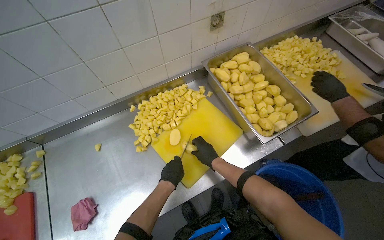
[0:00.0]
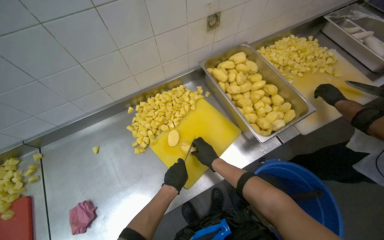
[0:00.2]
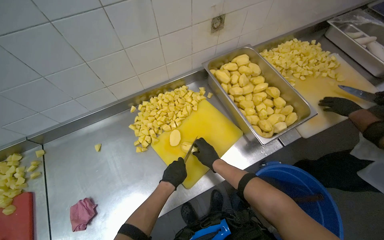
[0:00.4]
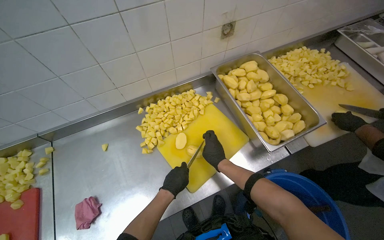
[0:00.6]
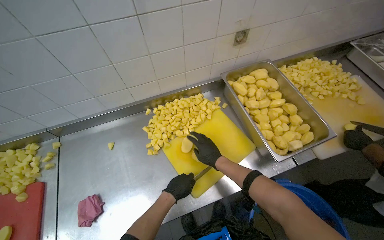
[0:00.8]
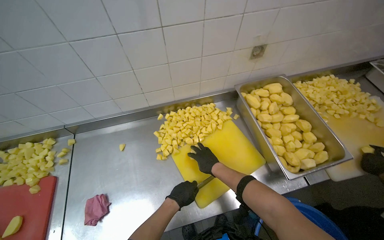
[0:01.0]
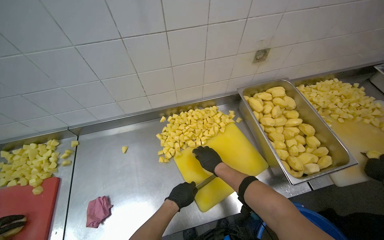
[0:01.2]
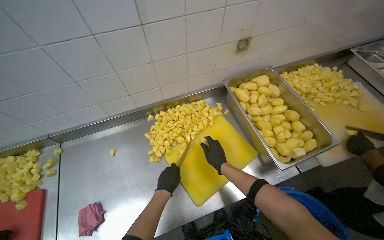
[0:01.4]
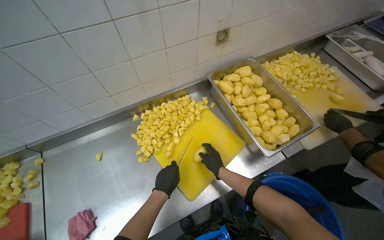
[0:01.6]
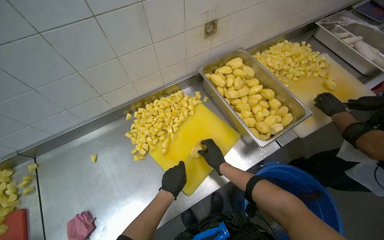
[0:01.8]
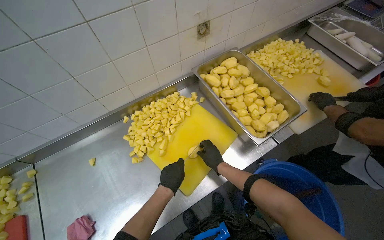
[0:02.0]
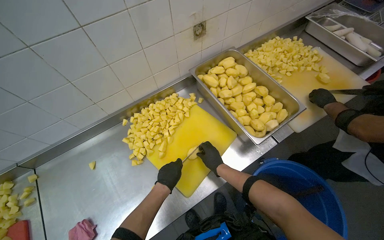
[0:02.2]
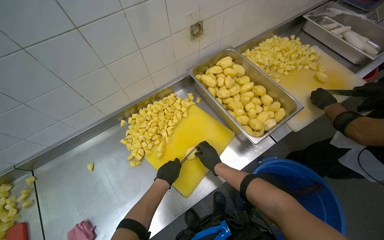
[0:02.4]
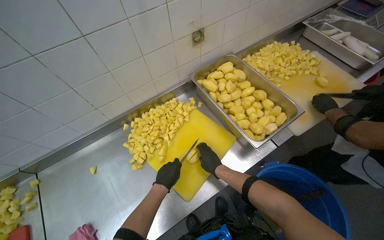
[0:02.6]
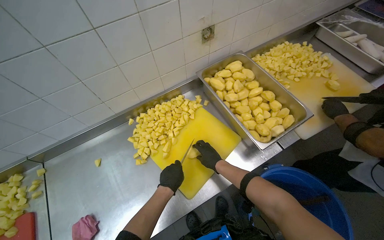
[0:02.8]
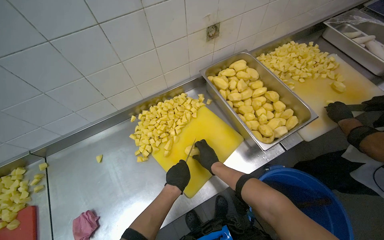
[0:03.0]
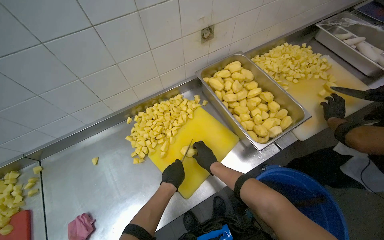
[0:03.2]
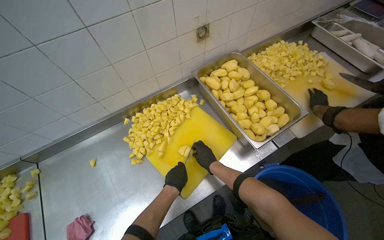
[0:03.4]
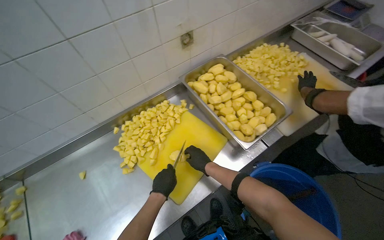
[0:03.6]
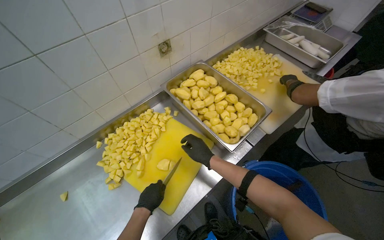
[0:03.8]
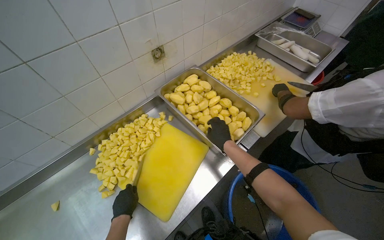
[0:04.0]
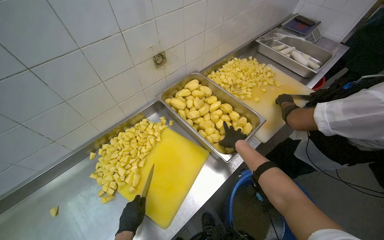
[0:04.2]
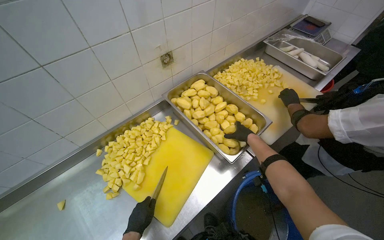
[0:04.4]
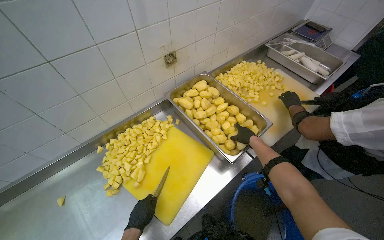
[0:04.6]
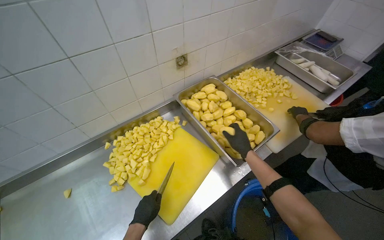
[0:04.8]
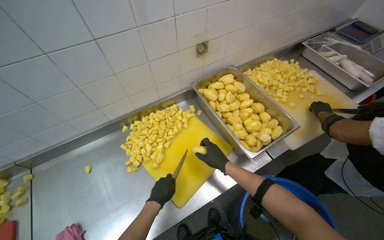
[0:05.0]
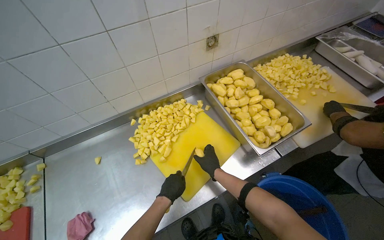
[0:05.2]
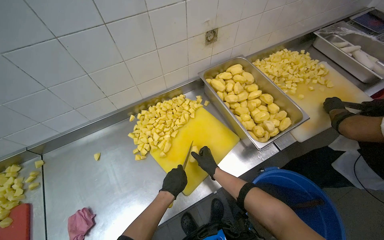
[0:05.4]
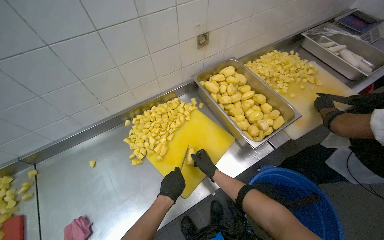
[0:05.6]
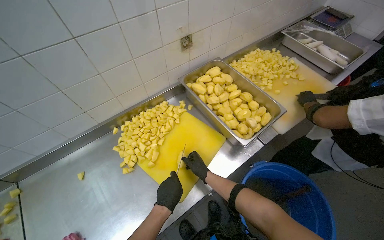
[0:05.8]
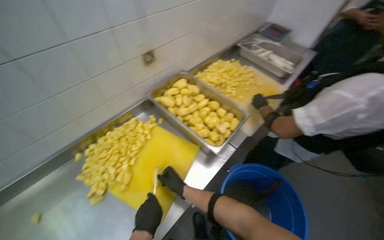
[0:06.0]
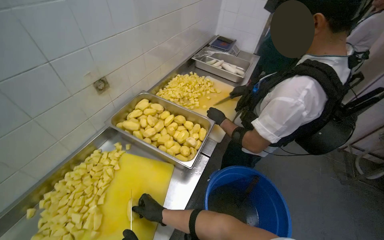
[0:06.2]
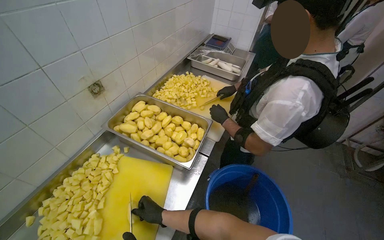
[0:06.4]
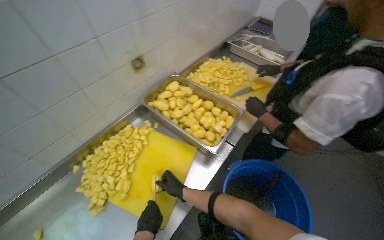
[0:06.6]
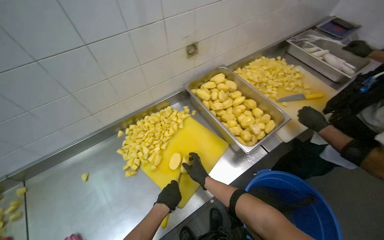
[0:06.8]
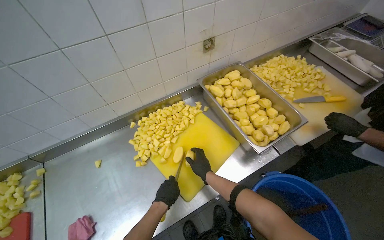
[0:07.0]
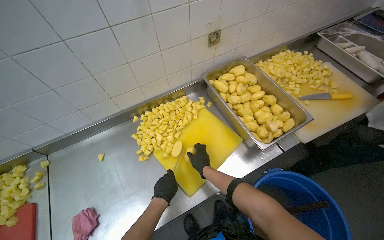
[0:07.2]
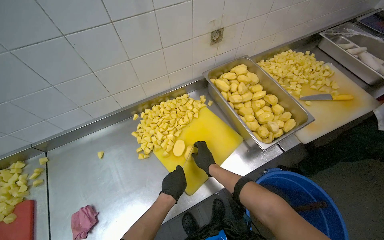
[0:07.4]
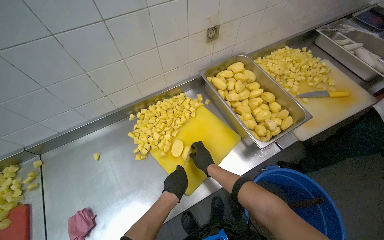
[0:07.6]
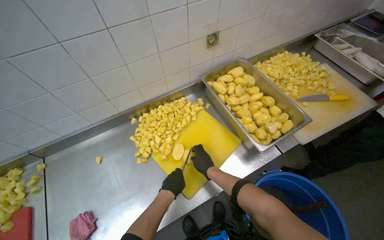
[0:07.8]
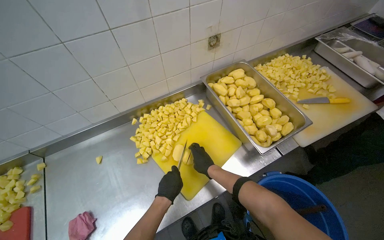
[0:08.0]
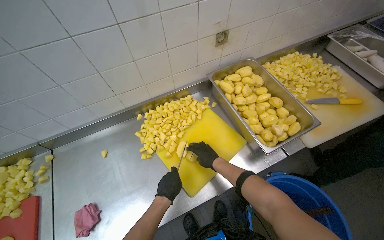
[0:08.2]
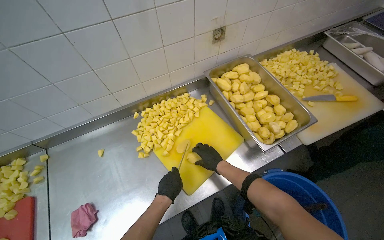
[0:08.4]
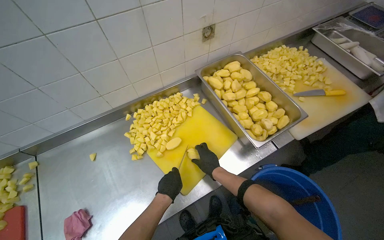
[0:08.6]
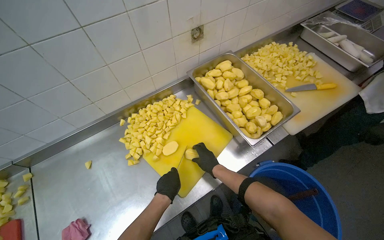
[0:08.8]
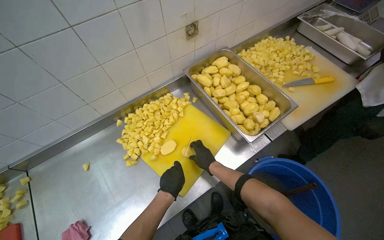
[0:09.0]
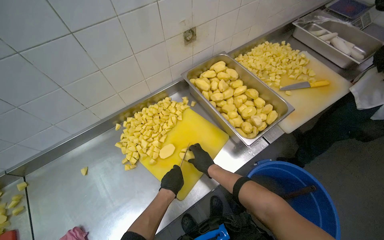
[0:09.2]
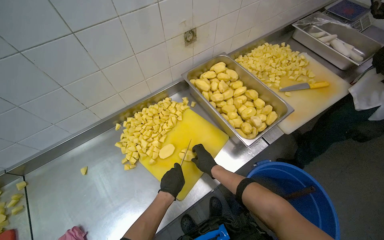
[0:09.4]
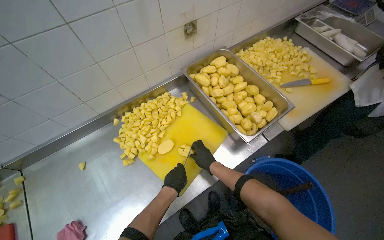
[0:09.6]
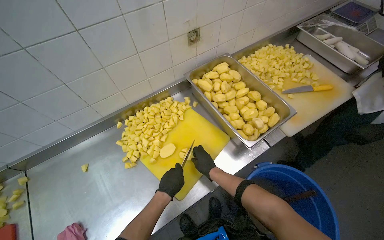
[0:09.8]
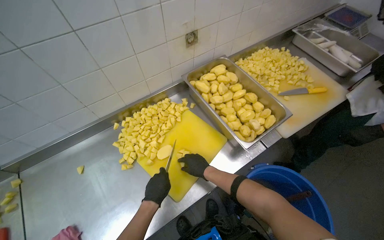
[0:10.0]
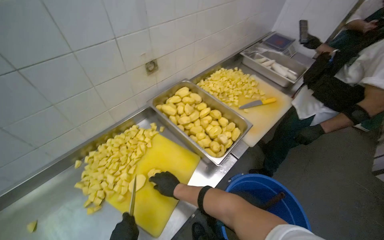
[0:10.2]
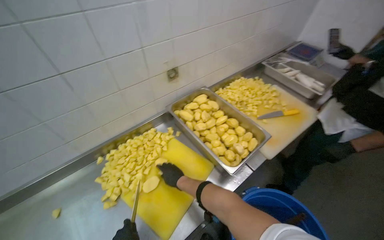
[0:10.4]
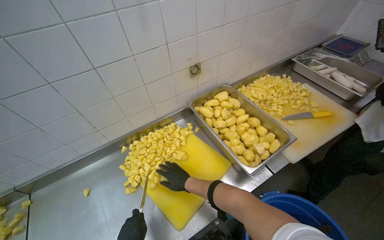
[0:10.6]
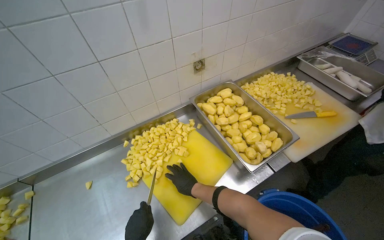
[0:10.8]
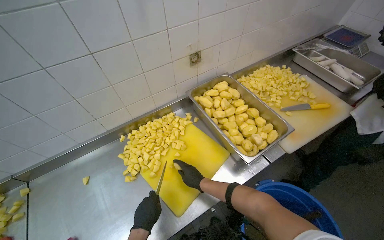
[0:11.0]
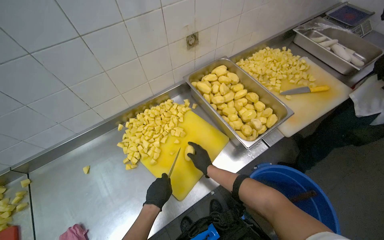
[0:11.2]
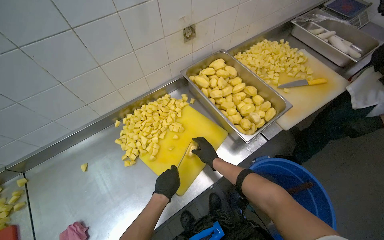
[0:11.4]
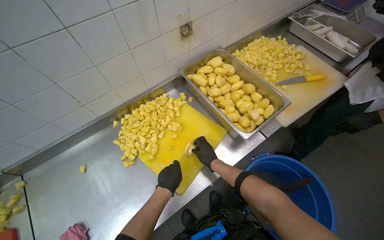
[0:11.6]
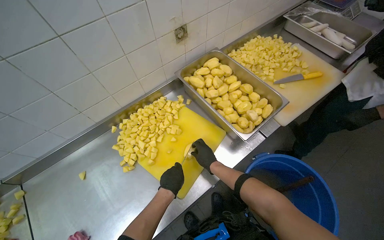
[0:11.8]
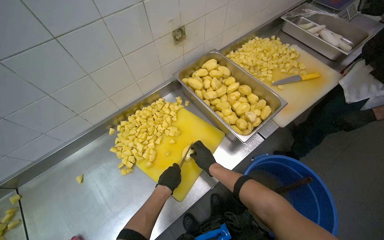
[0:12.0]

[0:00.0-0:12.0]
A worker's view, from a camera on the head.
Job: preparing food.
The whole recording: Cutting potatoes into pieces. The worker cuts peeled potatoes into small pieces on a yellow cutting board.
0:01.6 to 0:03.0: The hands make small movements and keep their place.
0:03.0 to 0:04.4: The right hand moves to the right and up the picture, some 35 cm.
0:04.4 to 0:06.0: The right hand goes some 35 cm to the left and down the picture.
0:06.0 to 0:07.6: The head rotates some 20 degrees to the left.
0:07.6 to 0:09.0: The hands are busy where they are.
0:09.0 to 0:10.4: The view tilts some 10 degrees upward.

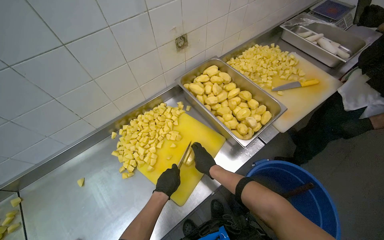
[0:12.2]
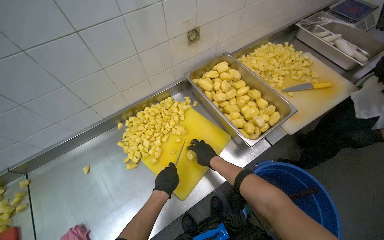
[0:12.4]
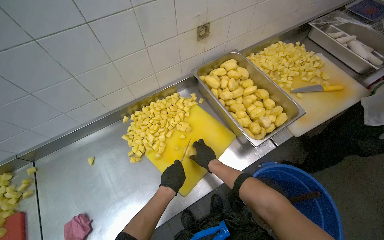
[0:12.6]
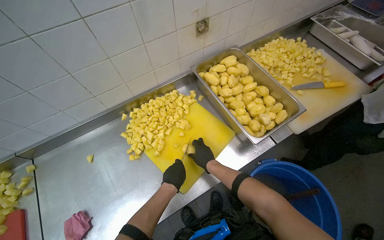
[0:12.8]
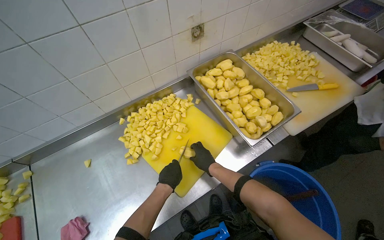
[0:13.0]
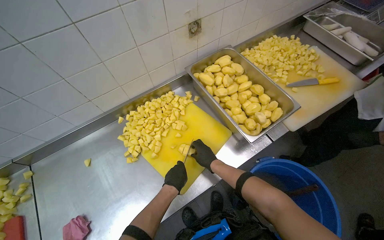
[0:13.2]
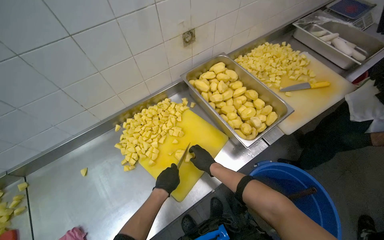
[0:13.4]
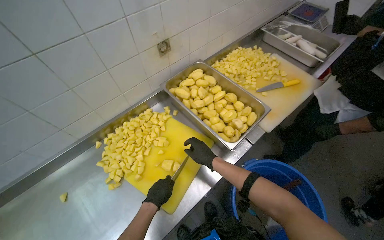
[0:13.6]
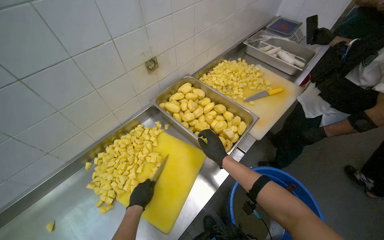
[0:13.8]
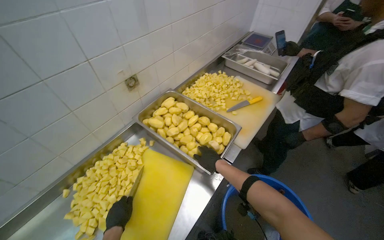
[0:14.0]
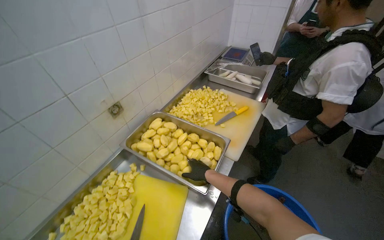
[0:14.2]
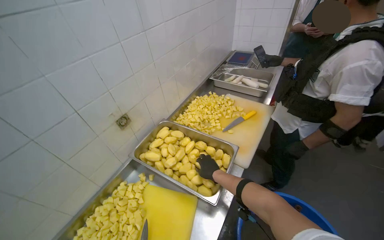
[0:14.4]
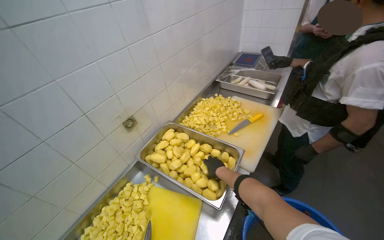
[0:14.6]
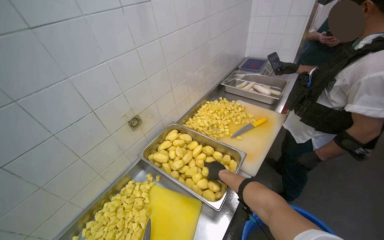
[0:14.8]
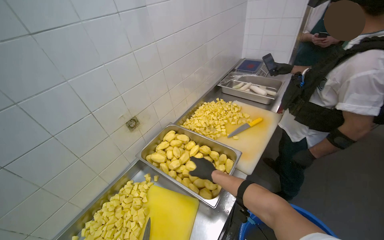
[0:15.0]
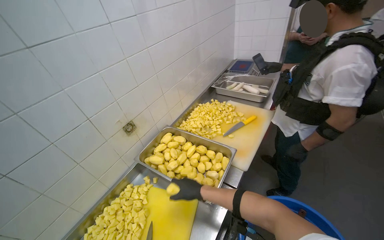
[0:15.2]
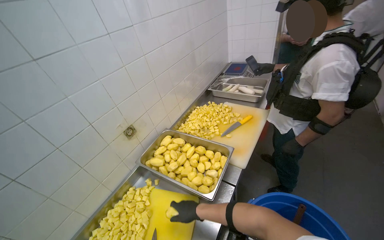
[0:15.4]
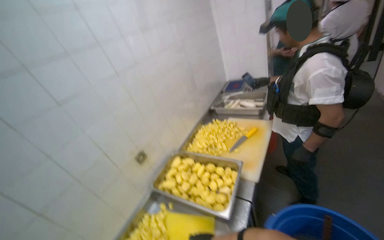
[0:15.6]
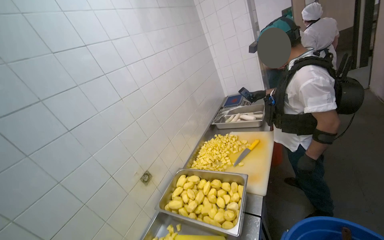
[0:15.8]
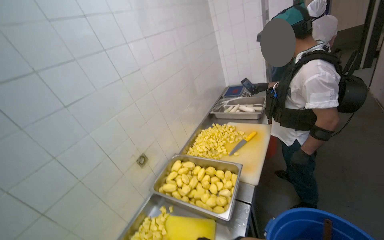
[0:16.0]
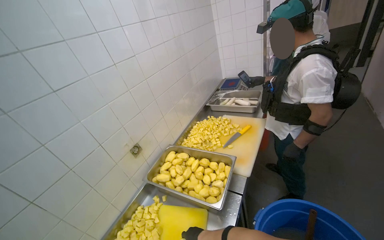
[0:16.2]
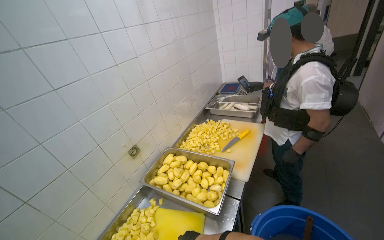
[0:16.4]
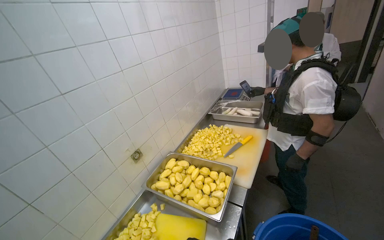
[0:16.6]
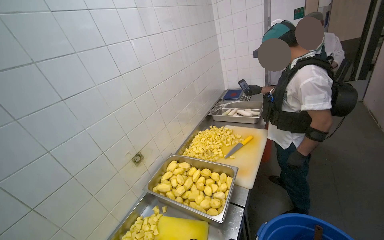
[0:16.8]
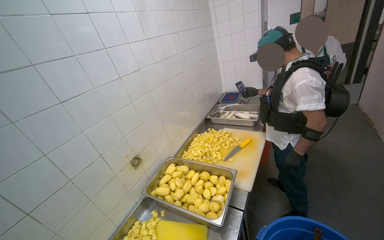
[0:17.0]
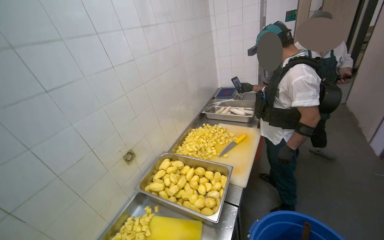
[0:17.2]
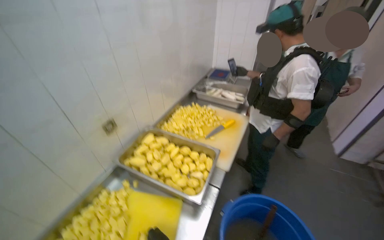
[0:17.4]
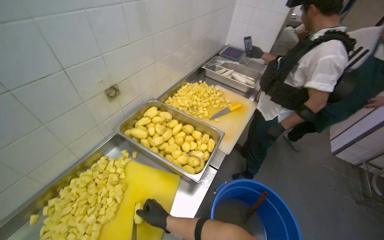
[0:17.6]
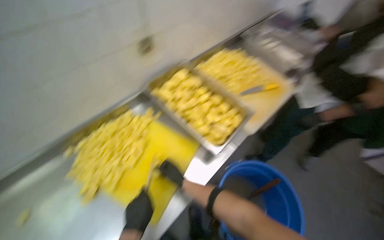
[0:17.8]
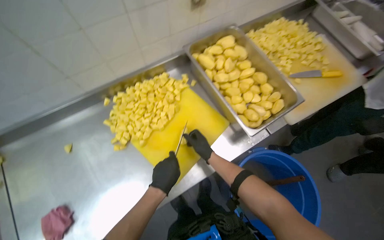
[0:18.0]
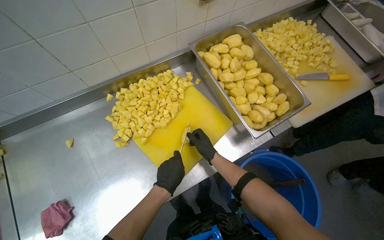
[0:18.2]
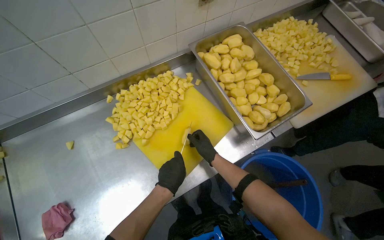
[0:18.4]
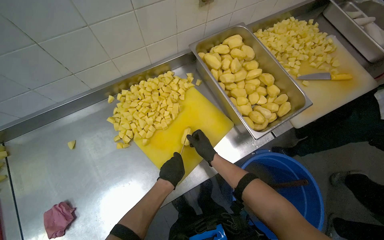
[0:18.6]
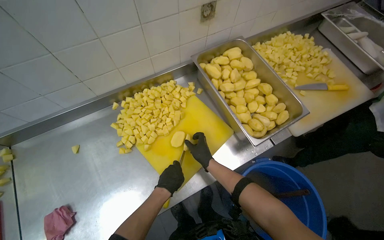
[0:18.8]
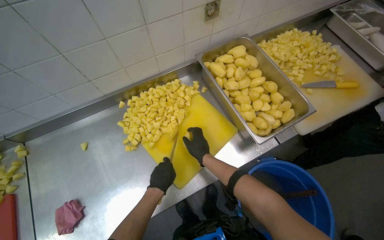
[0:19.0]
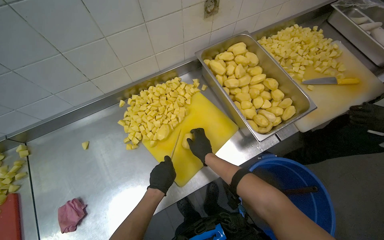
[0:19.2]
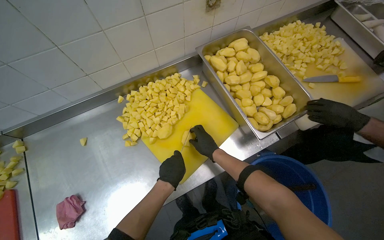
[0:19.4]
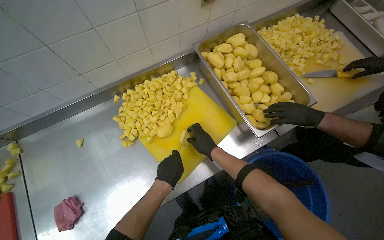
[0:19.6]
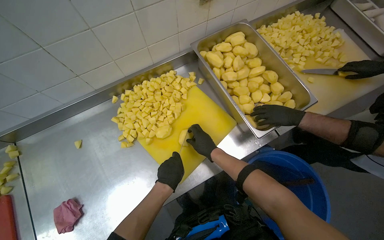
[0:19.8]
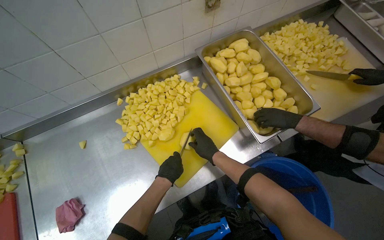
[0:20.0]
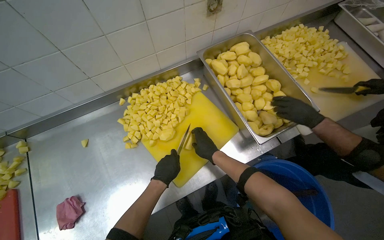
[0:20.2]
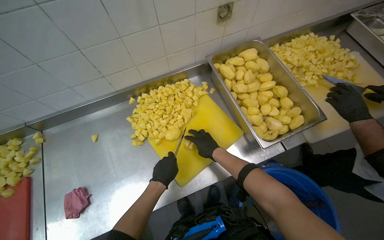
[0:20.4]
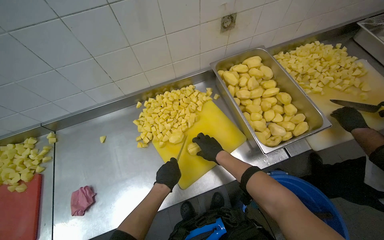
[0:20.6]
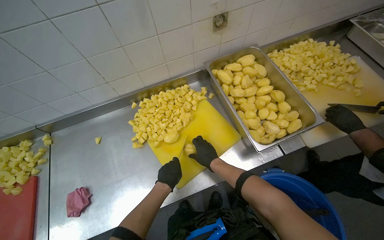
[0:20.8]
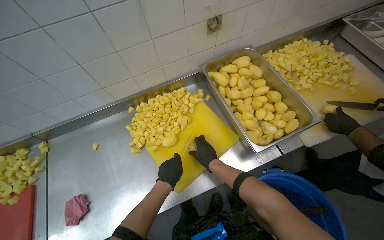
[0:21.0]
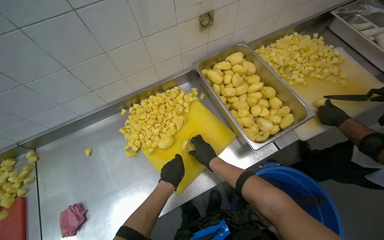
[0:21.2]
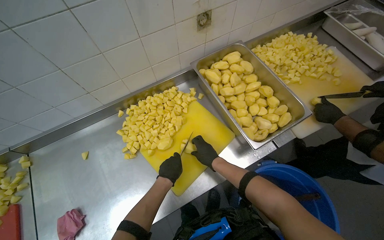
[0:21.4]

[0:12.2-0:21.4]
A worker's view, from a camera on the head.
Job: preparing food.
The whole recording: Cutting potatoes into pieces. The worker cuts peeled potatoes into small pieces on a yellow cutting board.
0:12.2 to 0:13.8: The right hand travels up the picture by roughly 10 cm.
0:13.8 to 0:15.2: The wearer looks about 15 degrees further upward.
0:15.2 to 0:16.8: The view tips upward by roughly 15 degrees.
0:16.8 to 0:18.4: The camera pitches downward, by about 40 degrees. The scene rotates clockwise by about 40 degrees.
0:19.8 to 0:21.4: The hands make small movements and keep their place.
